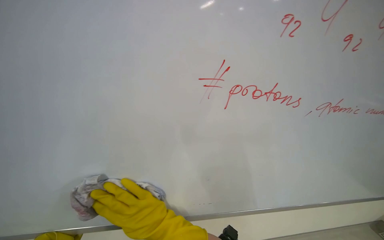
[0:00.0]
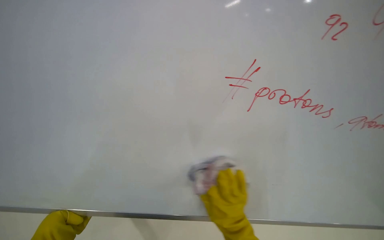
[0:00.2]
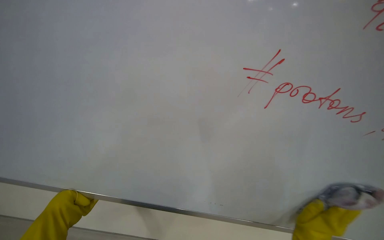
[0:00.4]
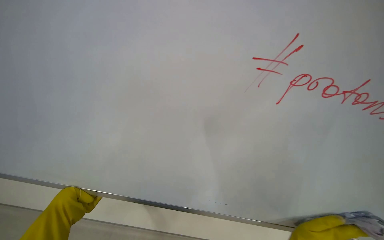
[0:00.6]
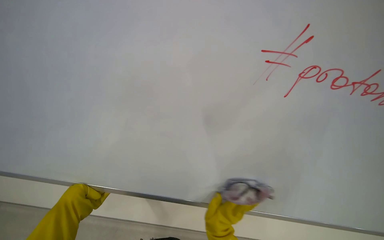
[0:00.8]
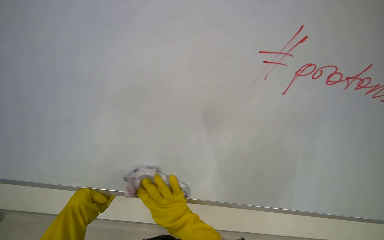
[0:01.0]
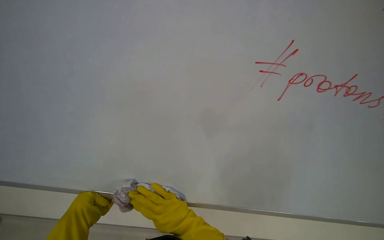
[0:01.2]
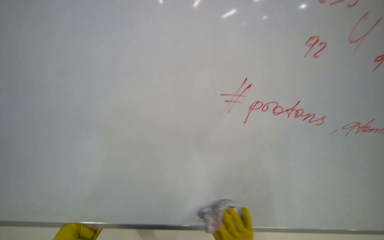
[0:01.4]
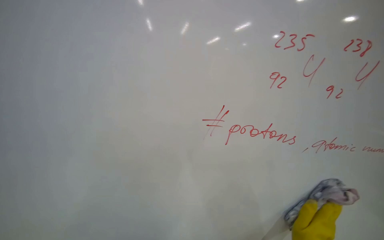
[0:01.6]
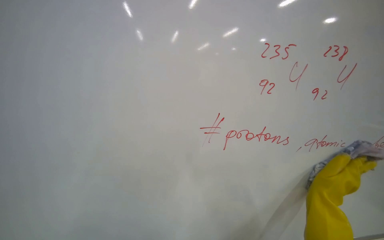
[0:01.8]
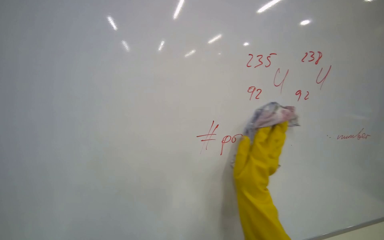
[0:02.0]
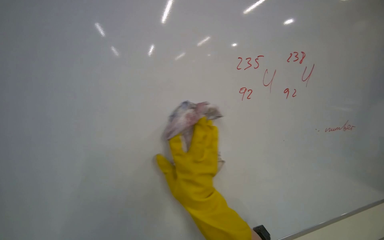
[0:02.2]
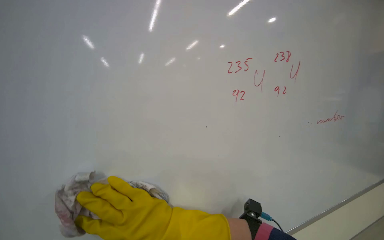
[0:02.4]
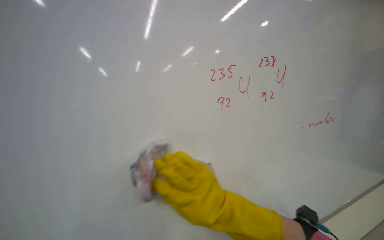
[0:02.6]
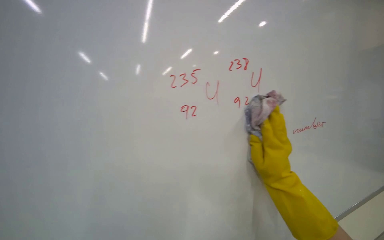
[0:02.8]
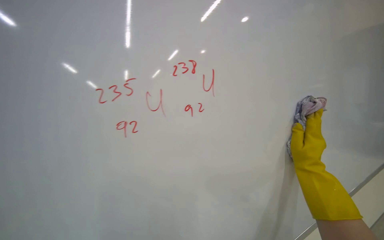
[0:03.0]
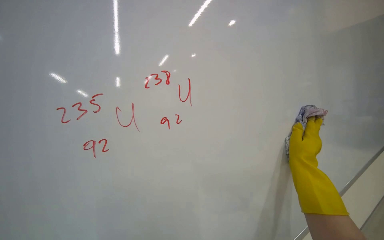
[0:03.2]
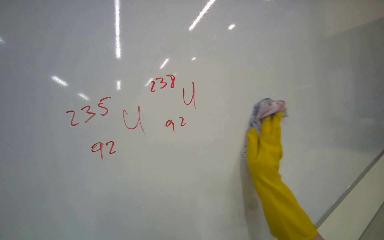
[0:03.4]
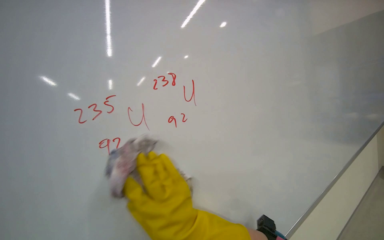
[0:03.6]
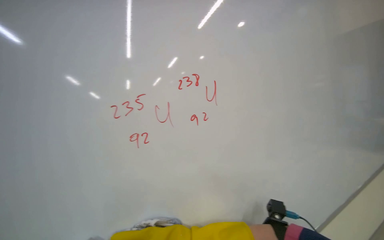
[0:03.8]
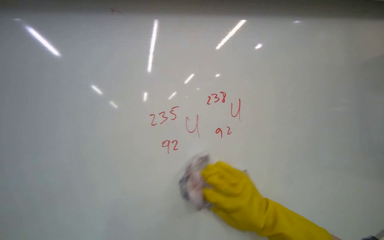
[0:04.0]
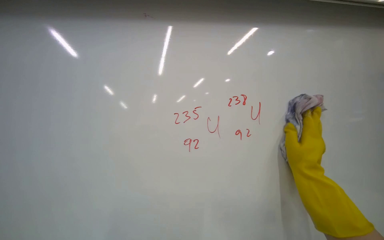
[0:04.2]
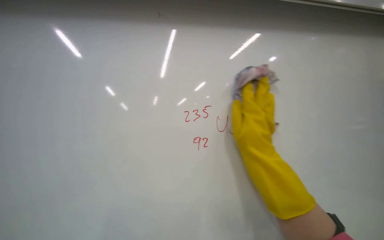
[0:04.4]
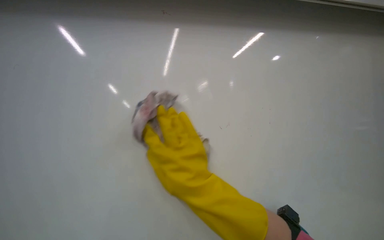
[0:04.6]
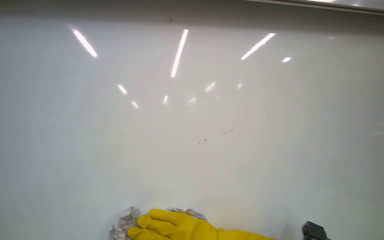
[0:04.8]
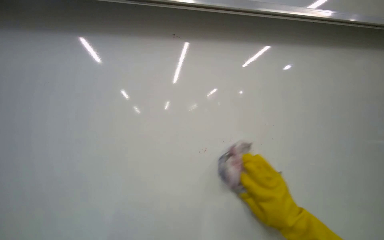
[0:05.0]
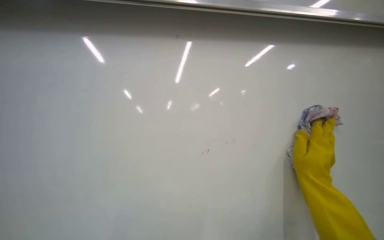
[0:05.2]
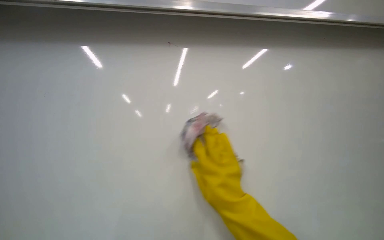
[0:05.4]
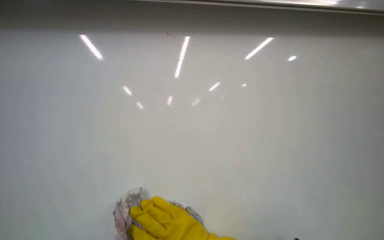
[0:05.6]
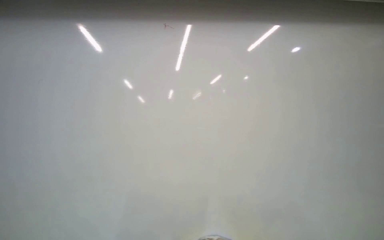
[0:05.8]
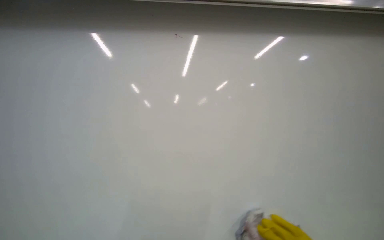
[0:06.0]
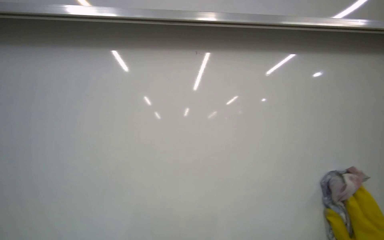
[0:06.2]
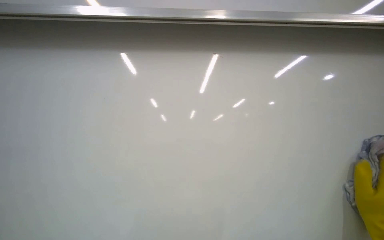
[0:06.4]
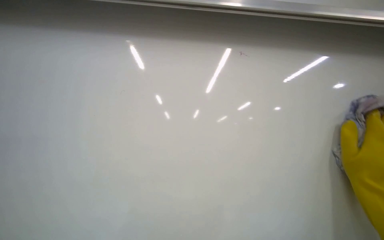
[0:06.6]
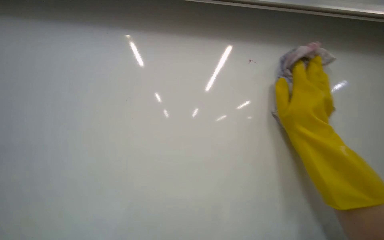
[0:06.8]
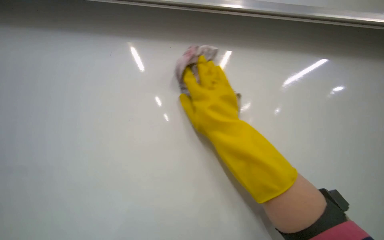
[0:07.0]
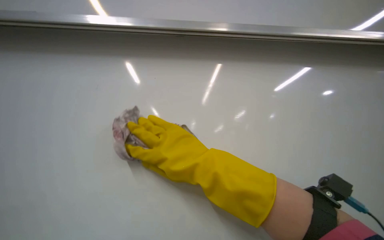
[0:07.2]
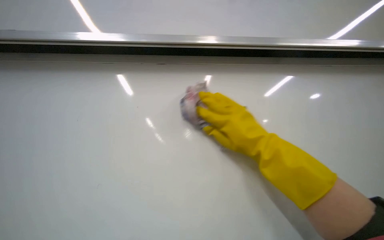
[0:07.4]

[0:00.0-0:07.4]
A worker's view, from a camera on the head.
Job: wiping surfaces.
The whole recording: Cleaning whiteboard surface. The worker cleans the whiteboard surface with a cloth.
0:01.4 to 0:03.0: The scene turns some 30 degrees counterclockwise in the picture.
0:04.4 to 0:06.0: The camera is aimed approximately 20 degrees further to the left. The scene turns roughly 35 degrees counterclockwise in the picture.

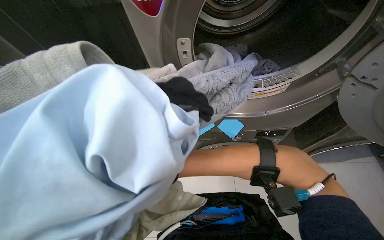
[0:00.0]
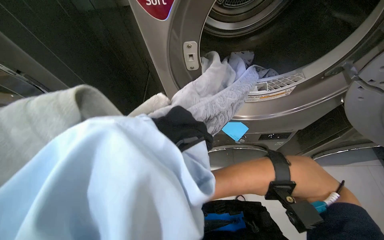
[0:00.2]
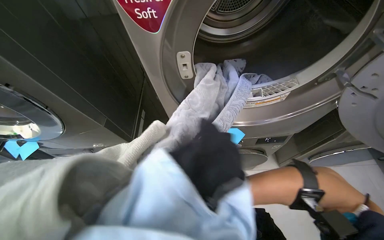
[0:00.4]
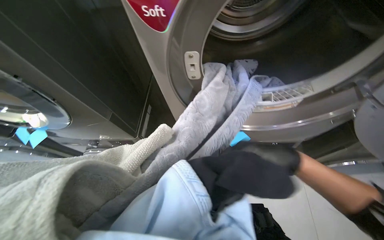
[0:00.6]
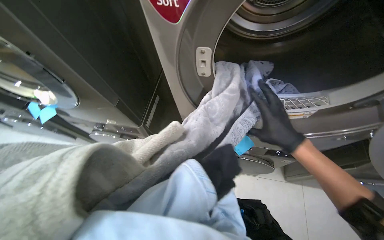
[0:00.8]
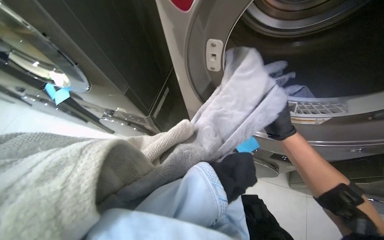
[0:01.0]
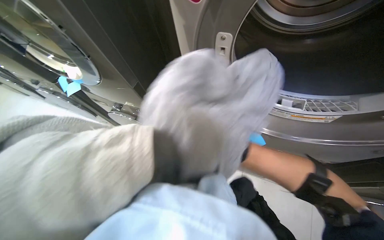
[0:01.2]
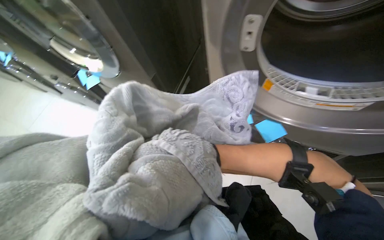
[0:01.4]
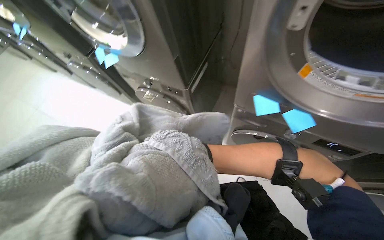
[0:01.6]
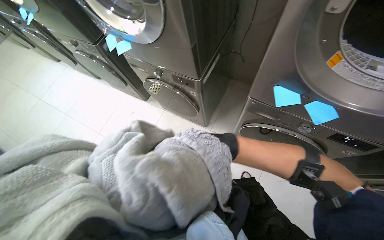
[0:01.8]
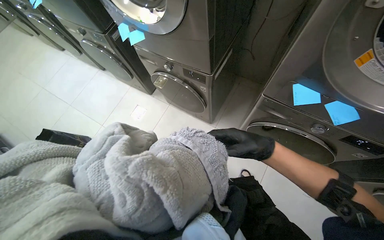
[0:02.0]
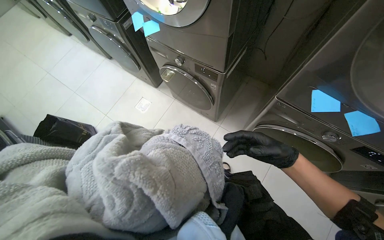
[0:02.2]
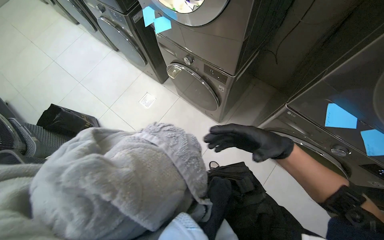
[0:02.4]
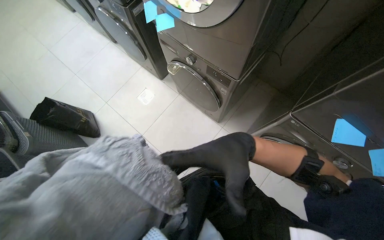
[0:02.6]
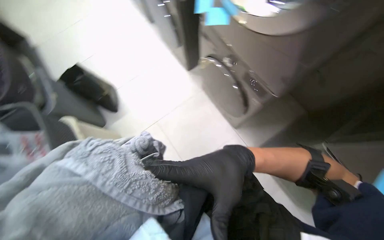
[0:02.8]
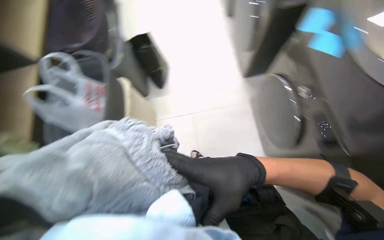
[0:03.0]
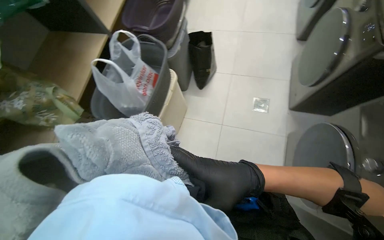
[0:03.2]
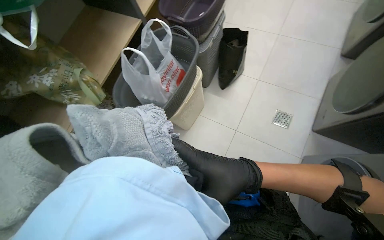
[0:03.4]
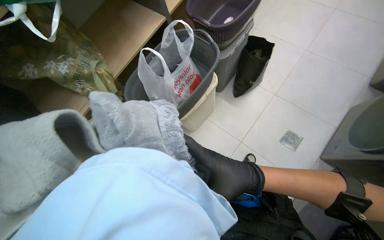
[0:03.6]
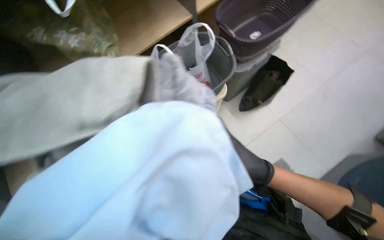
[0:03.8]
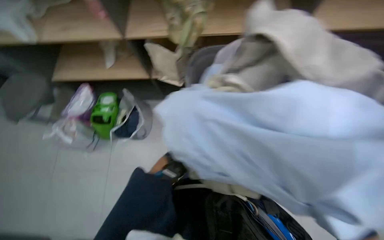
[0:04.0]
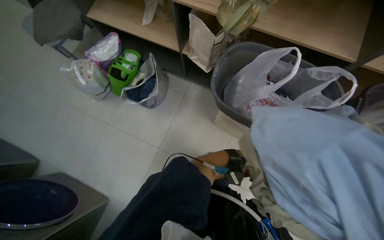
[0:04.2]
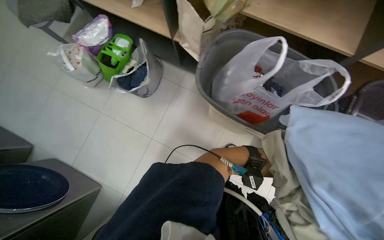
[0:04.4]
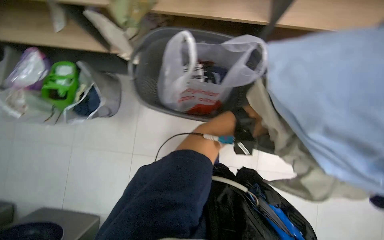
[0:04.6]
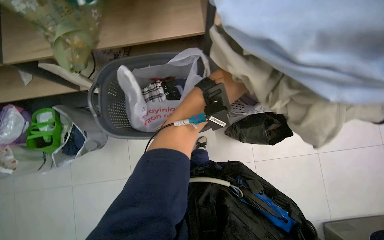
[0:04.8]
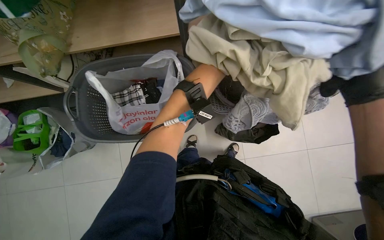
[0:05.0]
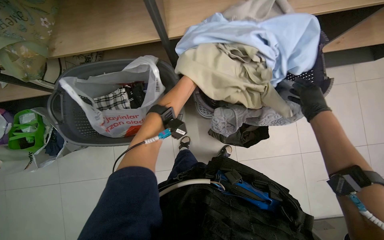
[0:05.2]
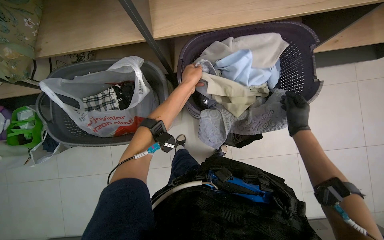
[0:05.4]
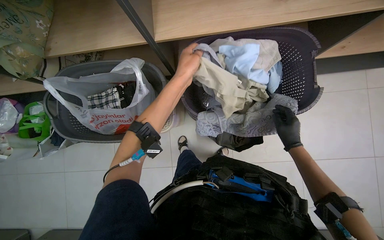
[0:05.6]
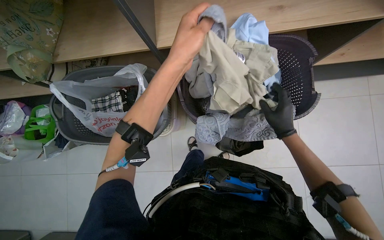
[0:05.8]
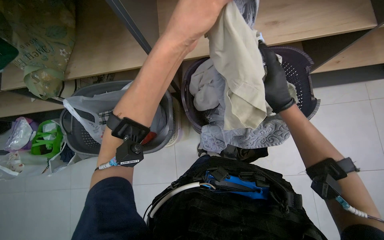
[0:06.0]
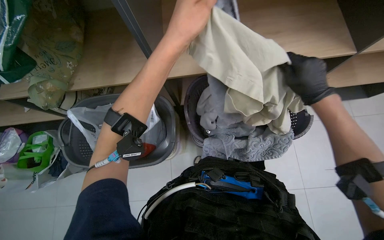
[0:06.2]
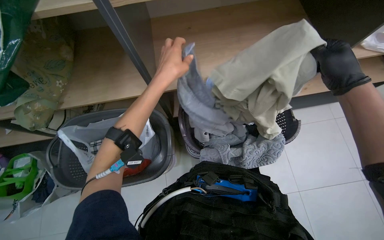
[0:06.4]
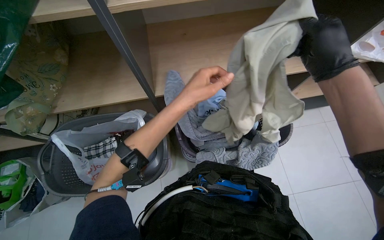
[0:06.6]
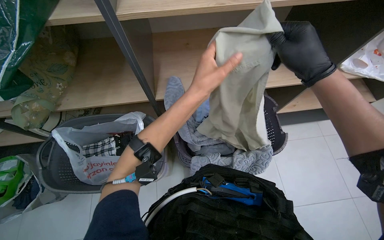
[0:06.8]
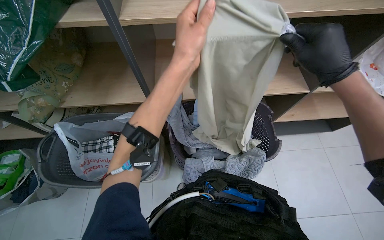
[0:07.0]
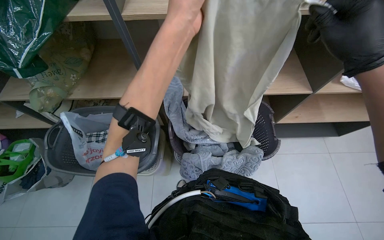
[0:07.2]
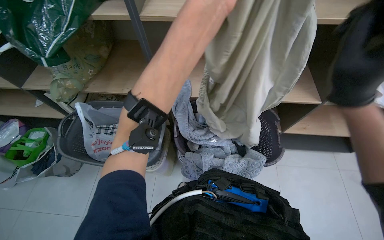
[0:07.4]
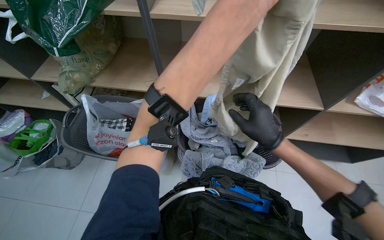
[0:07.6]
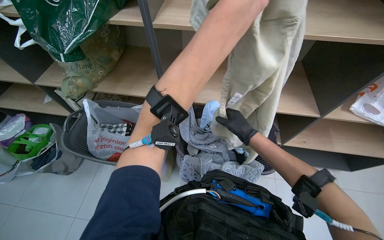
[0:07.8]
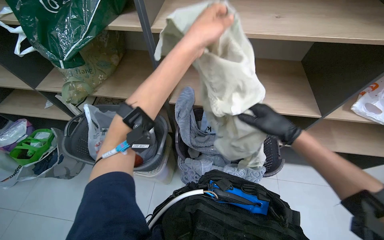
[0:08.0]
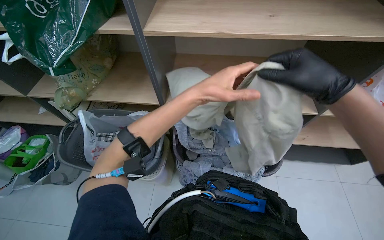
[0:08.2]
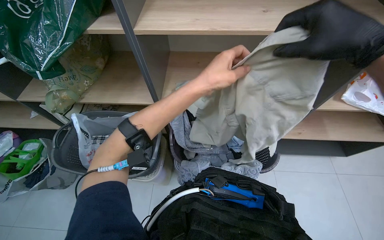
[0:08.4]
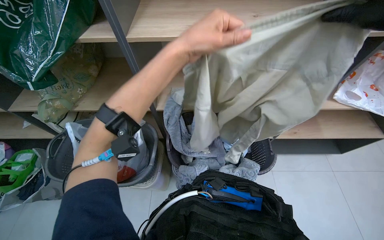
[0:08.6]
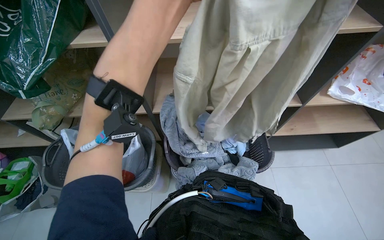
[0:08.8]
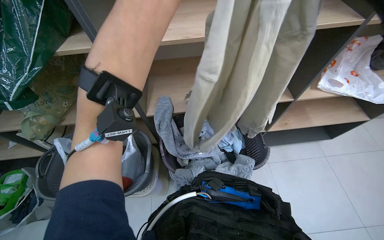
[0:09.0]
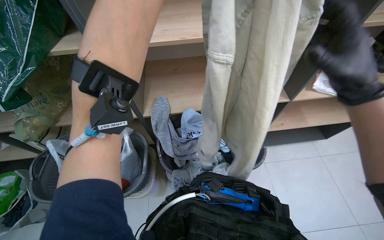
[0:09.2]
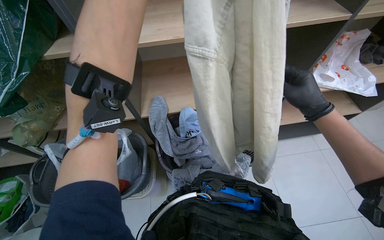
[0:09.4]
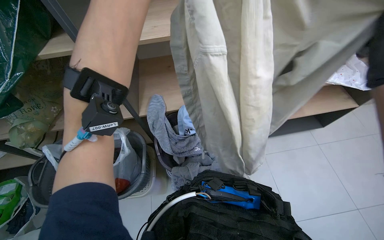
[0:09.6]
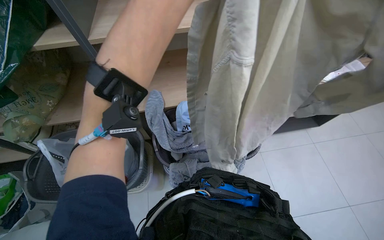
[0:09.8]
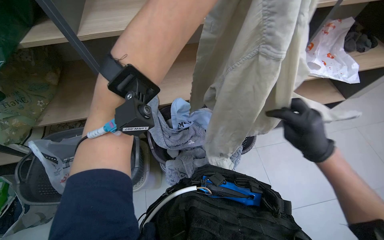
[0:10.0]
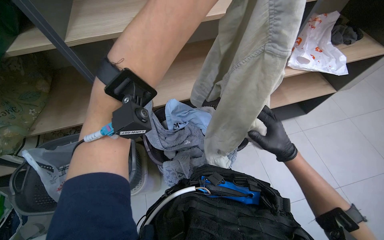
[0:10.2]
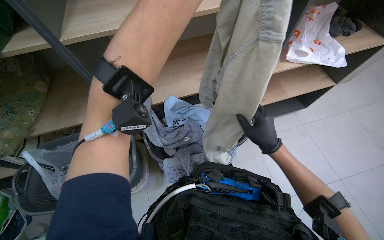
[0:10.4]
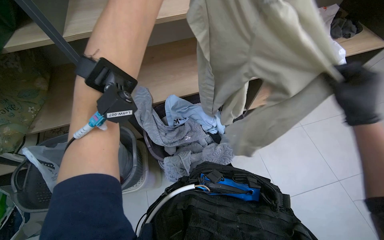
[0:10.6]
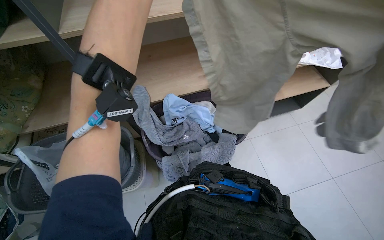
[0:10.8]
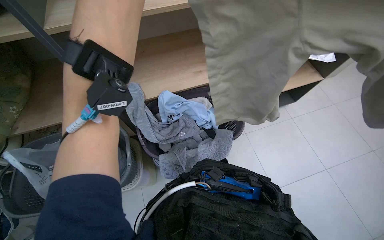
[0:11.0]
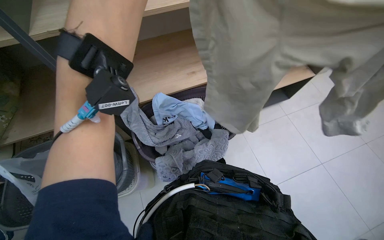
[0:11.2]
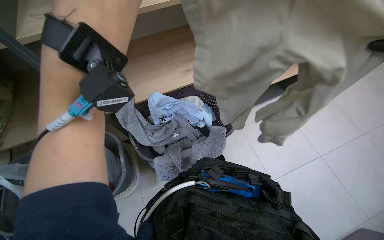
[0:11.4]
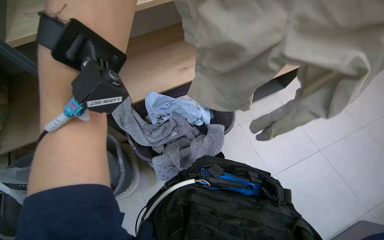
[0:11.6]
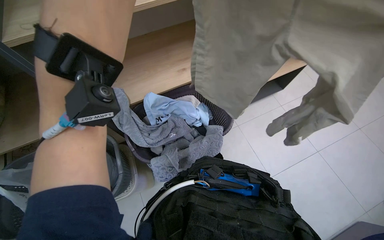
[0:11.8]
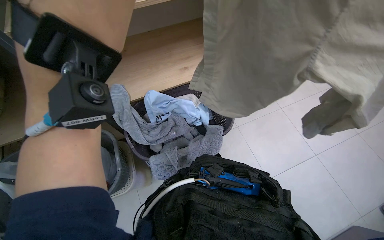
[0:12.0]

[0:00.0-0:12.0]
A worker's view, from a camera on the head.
Job: managing laundry.
The whole recording: Unloading, folding, and bagging laundry. The worker unloads clothes from the dryer, folds them, and places them into a bag.
0:00.0 to 0:01.6: The wearer's head swings approximately 25 degrees to the left. The wearer looks approximately 10 degrees further downward.
0:01.6 to 0:03.0: The camera travels approximately 50 cm. The wearer looks approximately 55 degrees further to the left. The view tips downward by approximately 15 degrees.
0:03.0 to 0:04.4: The head rotates some 105 degrees to the left. The camera pitches downward, by roughly 15 degrees.
0:04.4 to 0:06.0: The camera is carried some 60 cm. Everything in view rotates roughly 35 degrees counterclockwise.
0:06.0 to 0:07.6: The camera pitches upward, by about 20 degrees.
